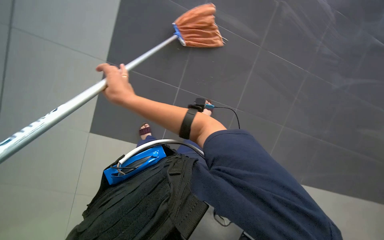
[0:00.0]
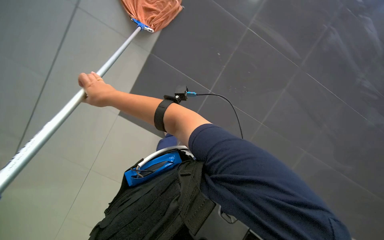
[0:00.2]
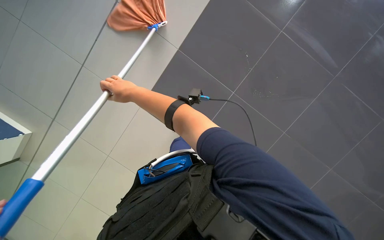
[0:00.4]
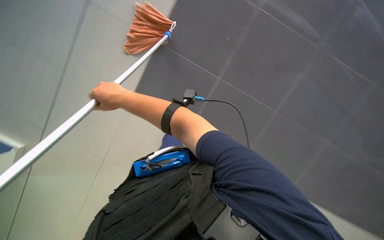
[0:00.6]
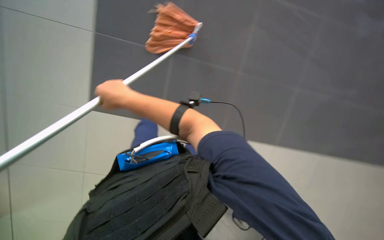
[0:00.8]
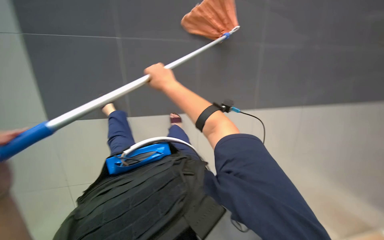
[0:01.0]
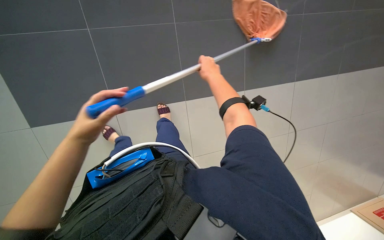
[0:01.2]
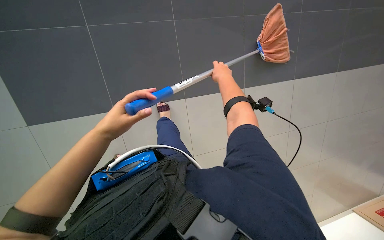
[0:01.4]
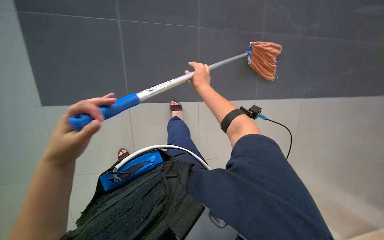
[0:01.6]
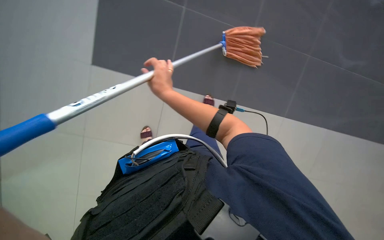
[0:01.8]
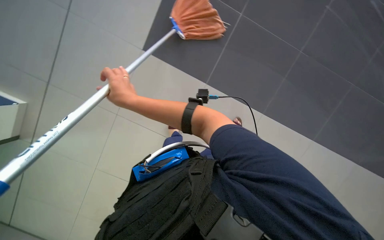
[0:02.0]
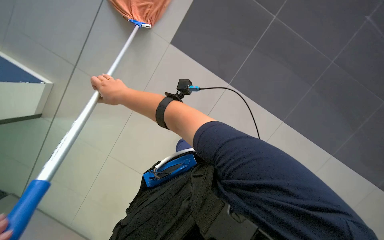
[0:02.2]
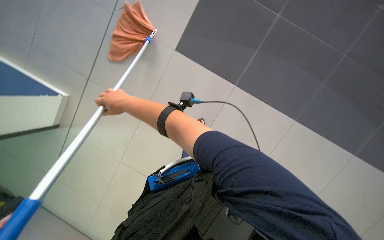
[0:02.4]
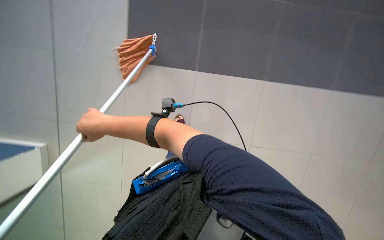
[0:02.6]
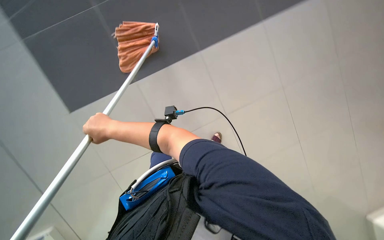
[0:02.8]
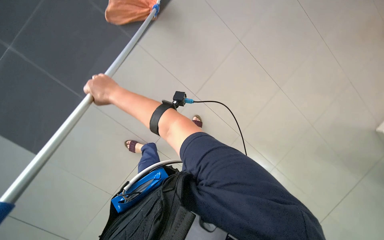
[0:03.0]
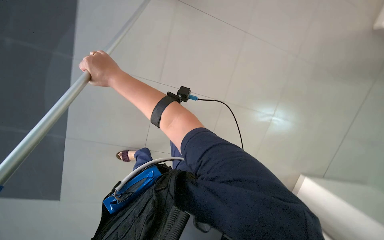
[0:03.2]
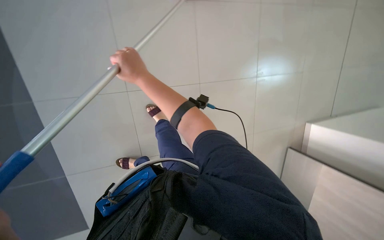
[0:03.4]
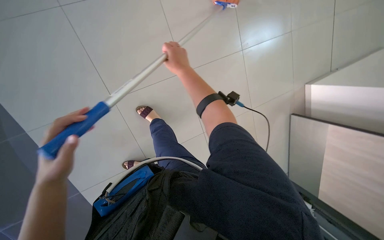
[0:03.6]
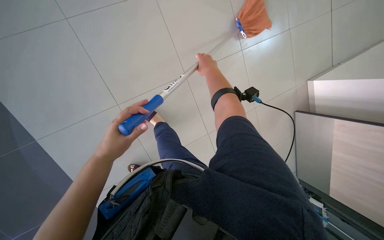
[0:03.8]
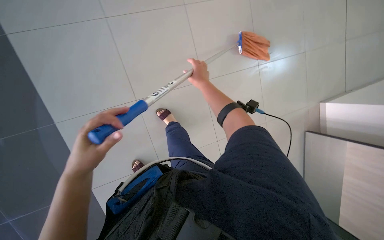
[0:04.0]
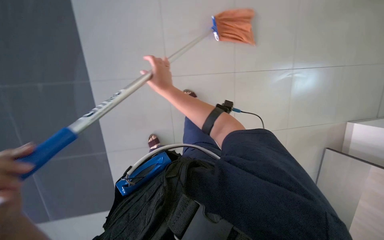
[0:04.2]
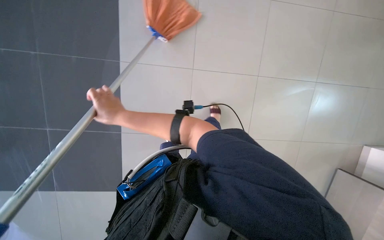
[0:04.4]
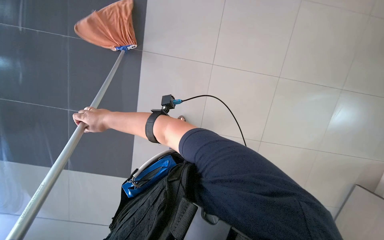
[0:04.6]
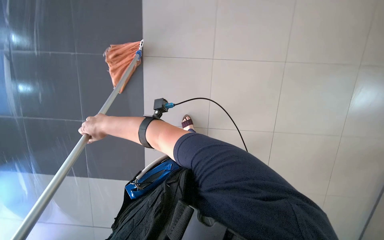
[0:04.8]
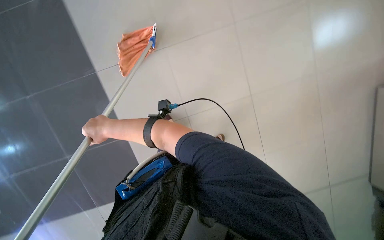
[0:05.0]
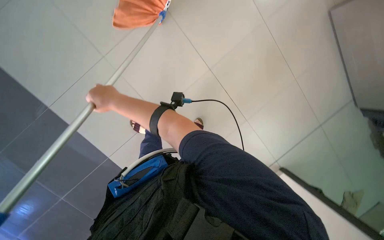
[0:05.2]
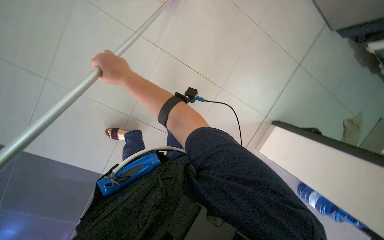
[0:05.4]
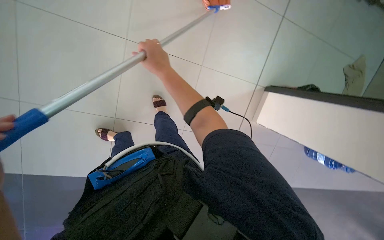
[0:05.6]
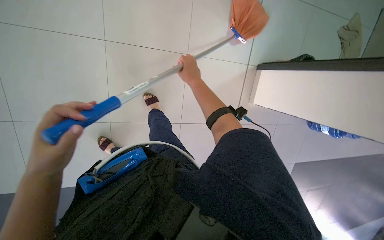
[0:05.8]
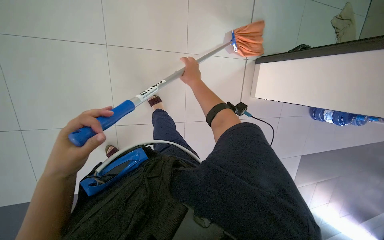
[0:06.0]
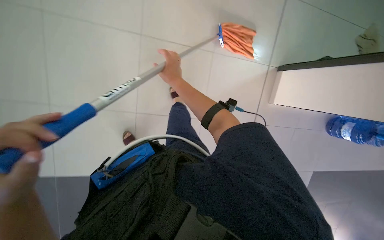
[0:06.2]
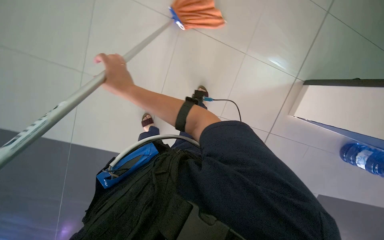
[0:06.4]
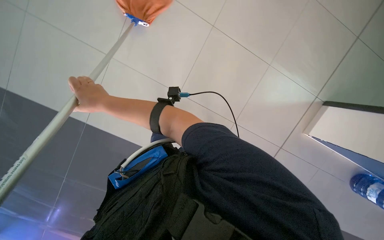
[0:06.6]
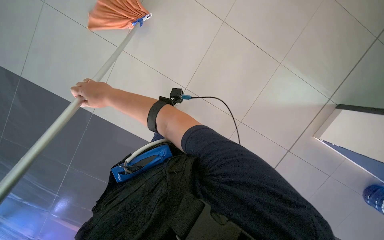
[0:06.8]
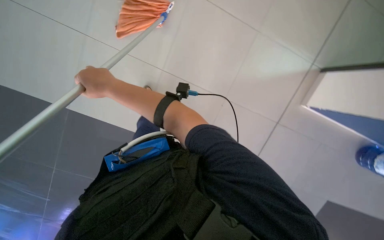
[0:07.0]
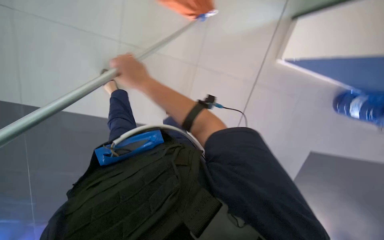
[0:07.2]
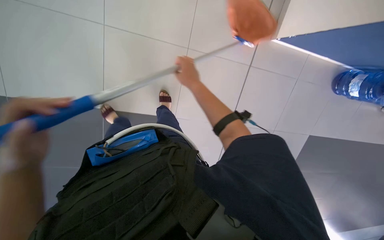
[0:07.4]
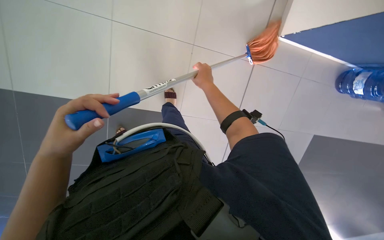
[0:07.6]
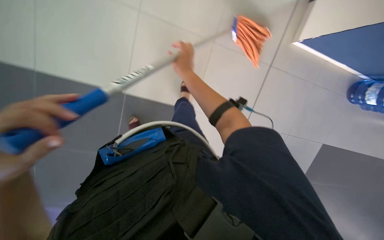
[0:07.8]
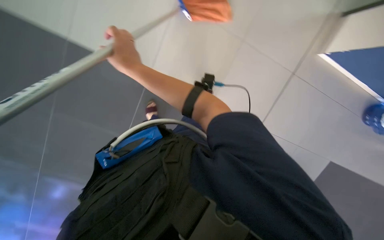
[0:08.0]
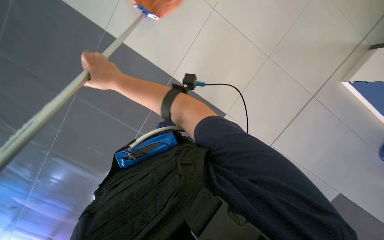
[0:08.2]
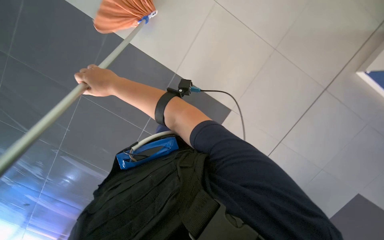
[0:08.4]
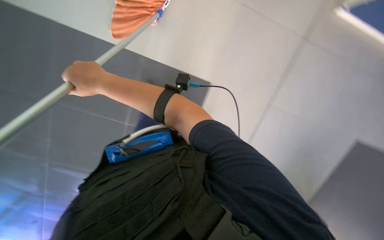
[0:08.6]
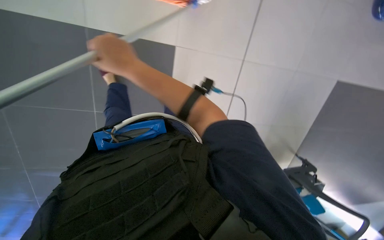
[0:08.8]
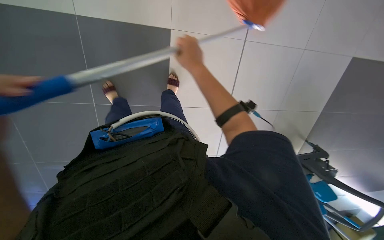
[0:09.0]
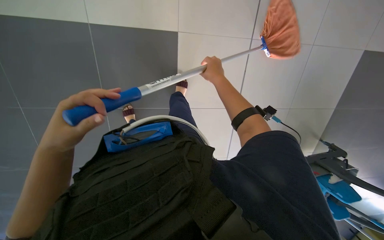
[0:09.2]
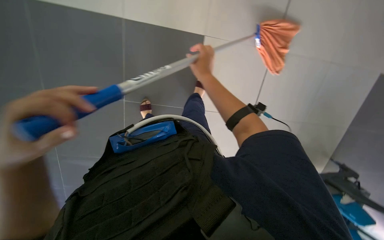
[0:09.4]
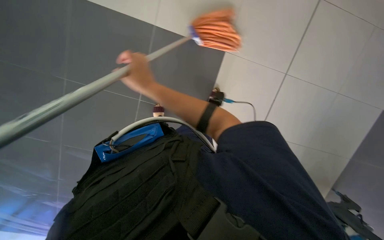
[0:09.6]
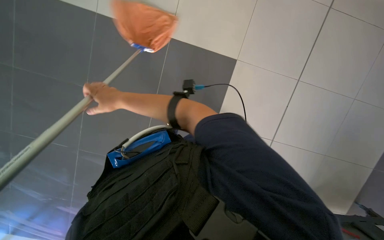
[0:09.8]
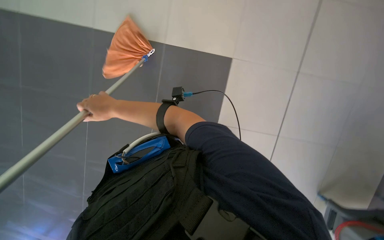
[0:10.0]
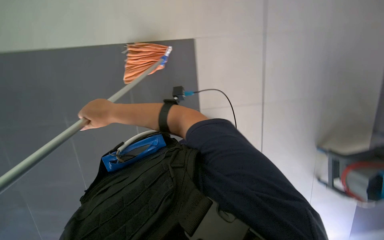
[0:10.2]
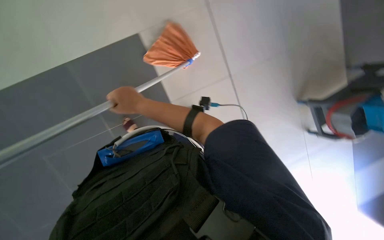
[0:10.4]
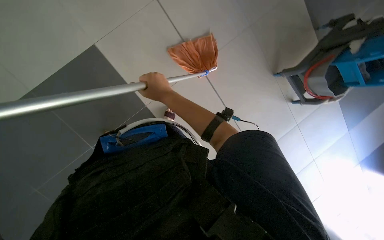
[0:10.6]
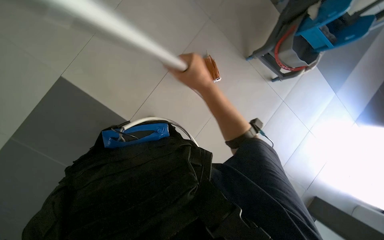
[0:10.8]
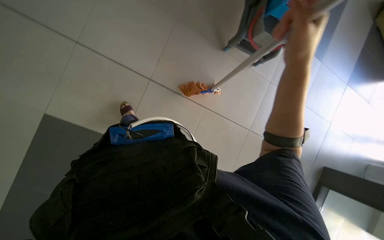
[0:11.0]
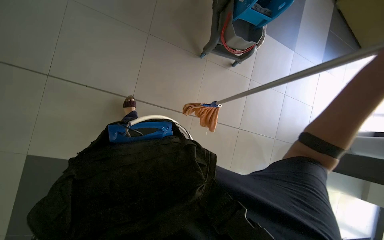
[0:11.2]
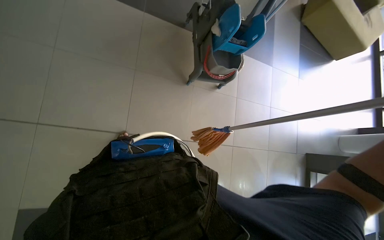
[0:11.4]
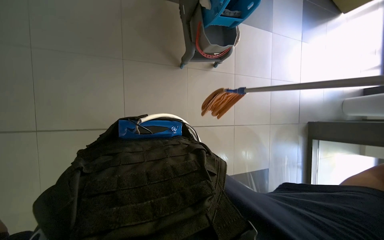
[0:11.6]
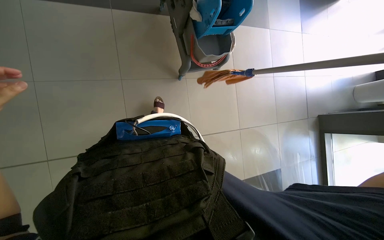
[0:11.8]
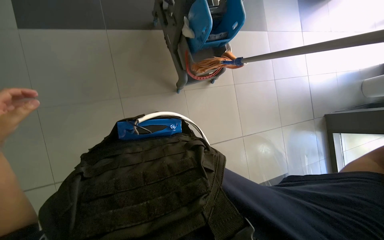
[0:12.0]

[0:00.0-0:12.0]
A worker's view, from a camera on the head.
Job: mopping floor.
The whole recording: Mopping the floor. The worker mops the floor with a mop, wrings it in the bucket, and changes the mop head.
0.0 to 1.6 s: The right hand heads to the right and up the picture, covering about 25 cm.
1.6 to 3.0 s: The camera sweeps to the right, by roughly 25 degrees. The view tilts about 15 degrees upward. The right hand moves nearer to the camera and to the left, roughly 30 cm.
3.0 to 4.4 s: The right hand moves approximately 30 cm to the right and comes back.
4.4 to 6.0 s: The right hand is displaced to the right by approximately 20 cm.
7.6 to 9.0 s: The camera sweeps to the left, by about 15 degrees. The right hand goes to the left and returns, about 25 cm each way.
9.0 to 10.4 s: The right hand goes left and right, some 35 cm each way, reversing 2 times.
10.4 to 12.0 s: Everything in view rotates about 30 degrees counterclockwise.

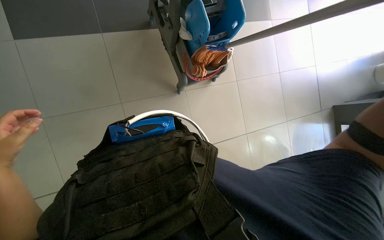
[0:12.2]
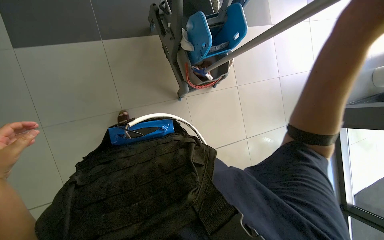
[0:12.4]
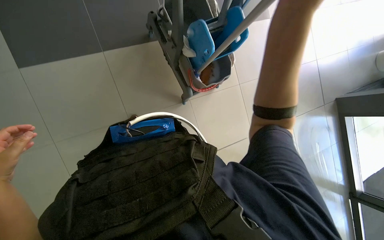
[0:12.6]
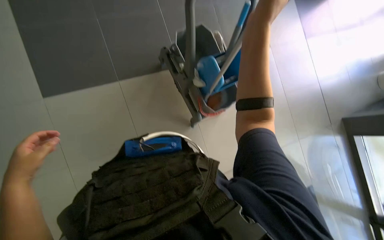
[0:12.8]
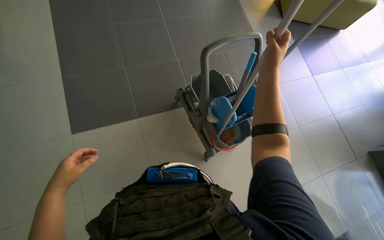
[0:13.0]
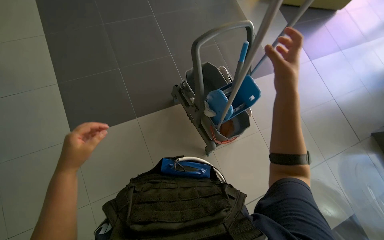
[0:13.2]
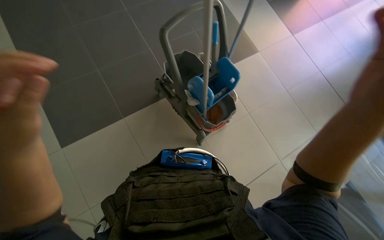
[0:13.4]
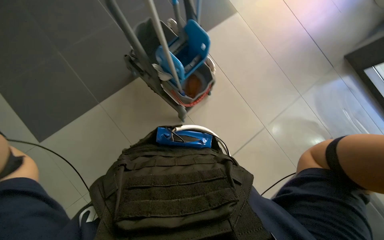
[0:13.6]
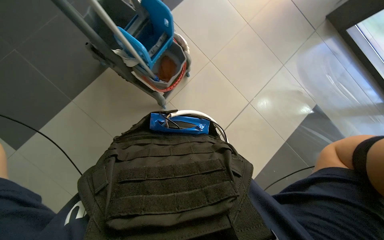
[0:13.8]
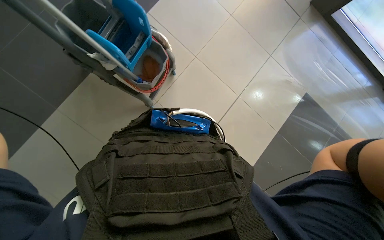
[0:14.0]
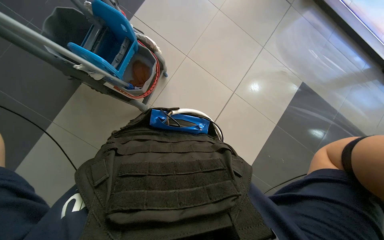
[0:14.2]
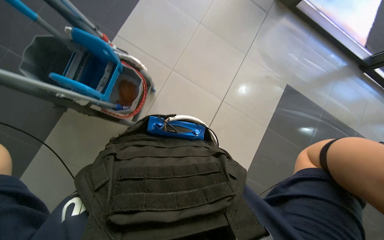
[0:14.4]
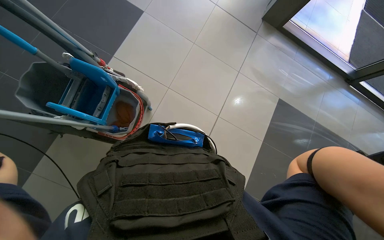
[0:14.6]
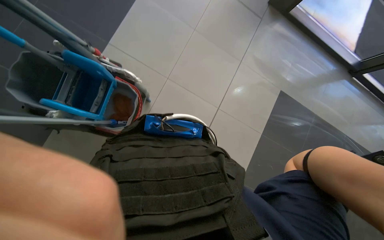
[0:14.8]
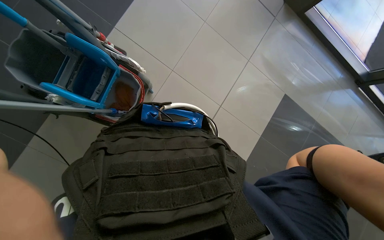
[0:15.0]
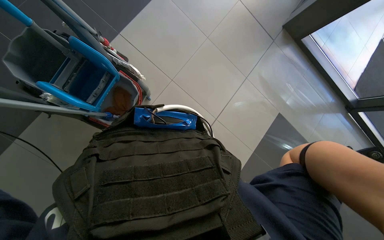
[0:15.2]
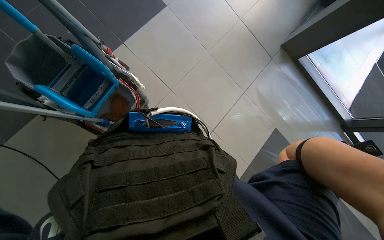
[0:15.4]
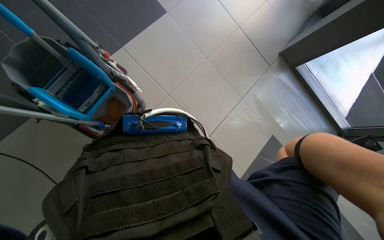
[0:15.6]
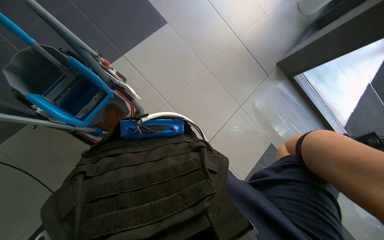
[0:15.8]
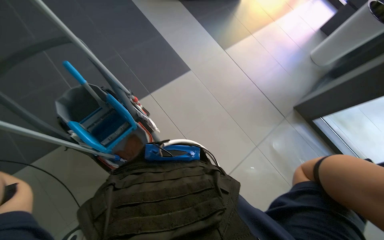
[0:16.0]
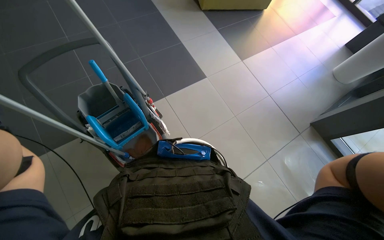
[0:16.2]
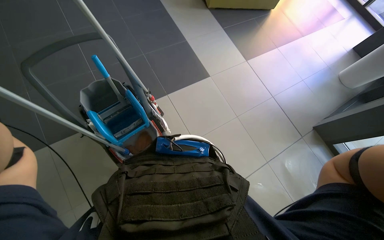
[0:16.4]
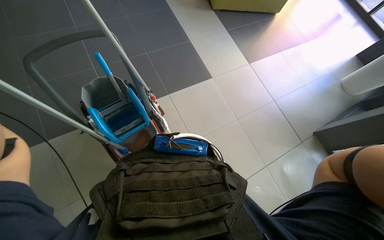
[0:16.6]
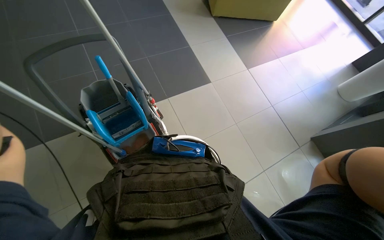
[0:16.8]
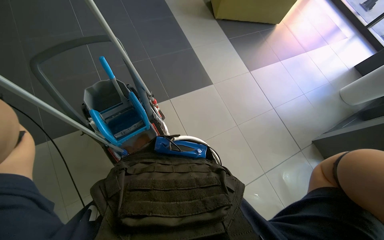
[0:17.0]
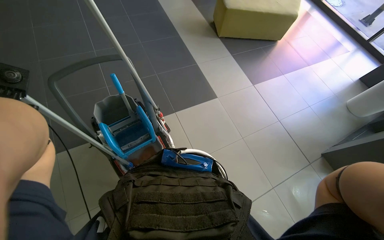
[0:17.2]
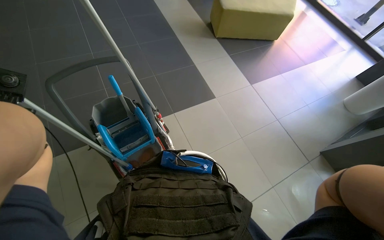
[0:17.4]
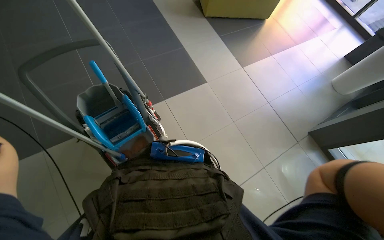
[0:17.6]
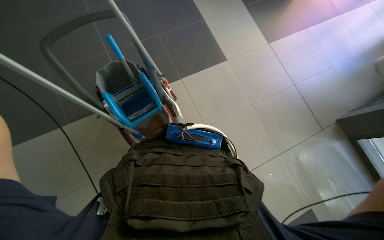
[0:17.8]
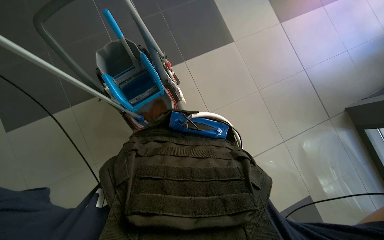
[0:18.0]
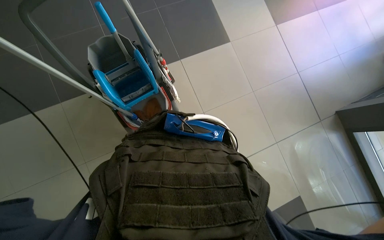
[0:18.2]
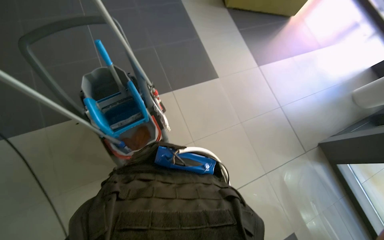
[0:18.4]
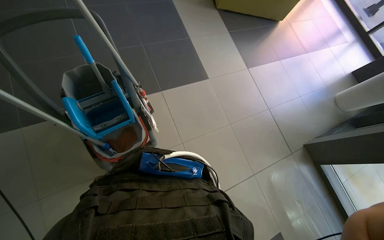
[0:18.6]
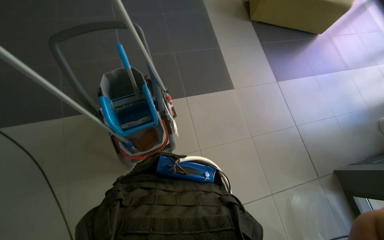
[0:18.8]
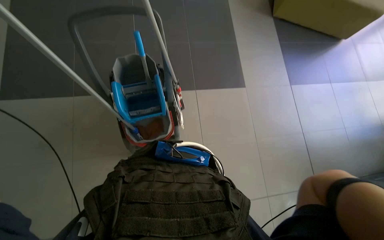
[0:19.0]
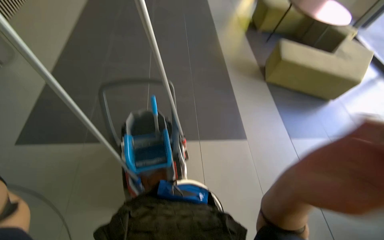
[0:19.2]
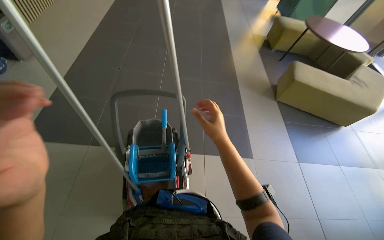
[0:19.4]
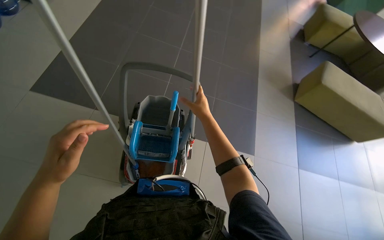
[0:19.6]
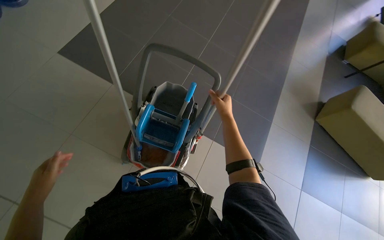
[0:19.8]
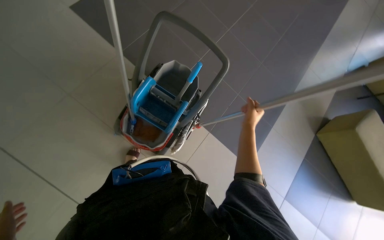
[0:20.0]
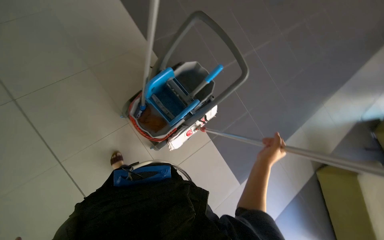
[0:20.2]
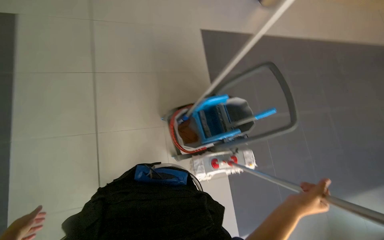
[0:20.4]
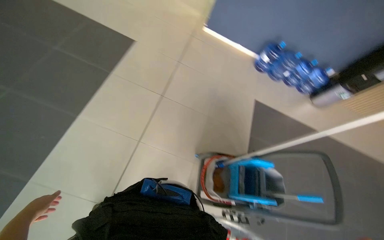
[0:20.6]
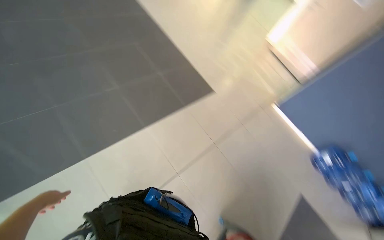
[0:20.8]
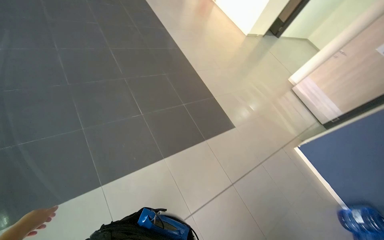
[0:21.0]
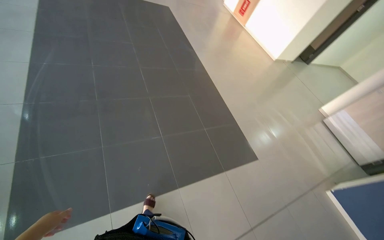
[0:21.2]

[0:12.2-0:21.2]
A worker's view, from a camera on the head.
Job: mopping floor.
The whole recording: Mopping the floor. The worker mops the floor with a mop, wrings it in the bucket, and changes the mop head.
12.2 to 13.8 s: The view tips upward by about 15 degrees.
15.2 to 16.6 s: The head rotates some 25 degrees to the left. The camera pitches upward, by about 20 degrees.
16.6 to 18.2 s: The view tilts roughly 10 degrees downward.
18.2 to 19.8 s: The wearer's head swings about 45 degrees to the left. The view tips upward by some 25 degrees.
19.8 to 21.2 s: The camera travels roughly 60 cm. The wearer's head swings approximately 105 degrees to the left. The view tips upward by some 50 degrees.
